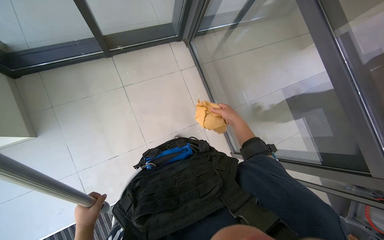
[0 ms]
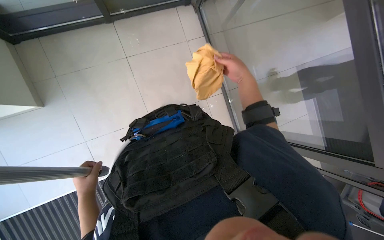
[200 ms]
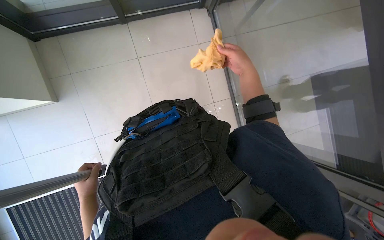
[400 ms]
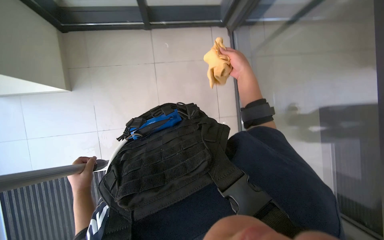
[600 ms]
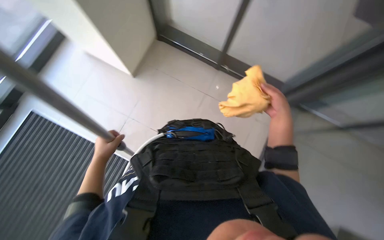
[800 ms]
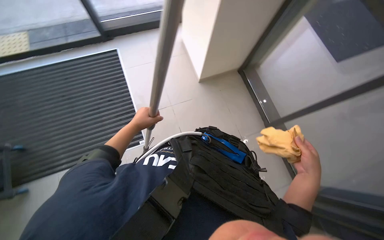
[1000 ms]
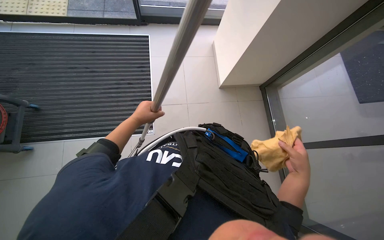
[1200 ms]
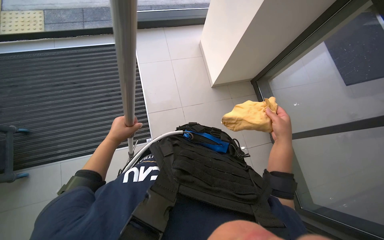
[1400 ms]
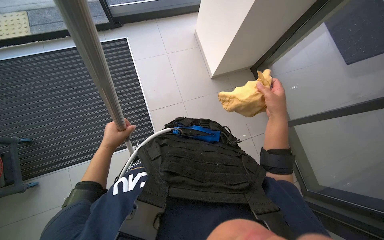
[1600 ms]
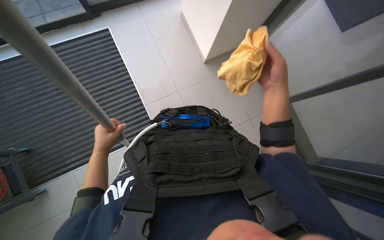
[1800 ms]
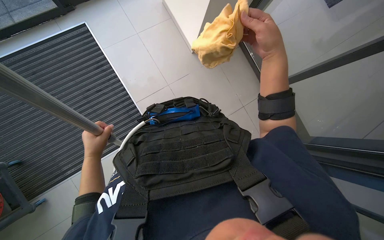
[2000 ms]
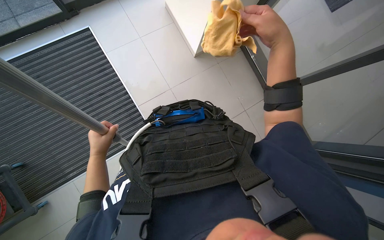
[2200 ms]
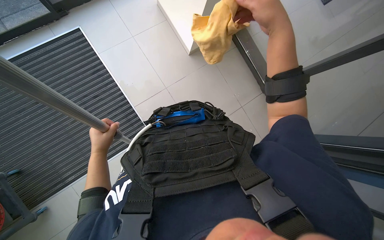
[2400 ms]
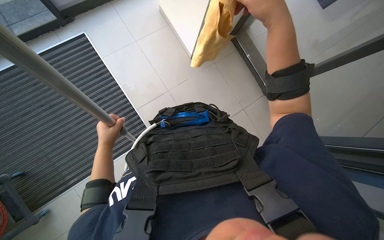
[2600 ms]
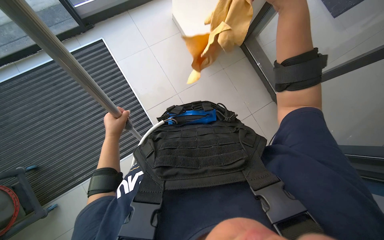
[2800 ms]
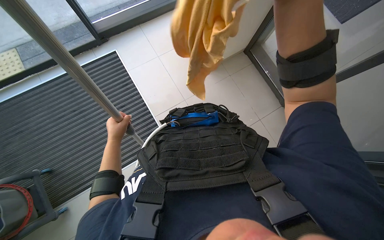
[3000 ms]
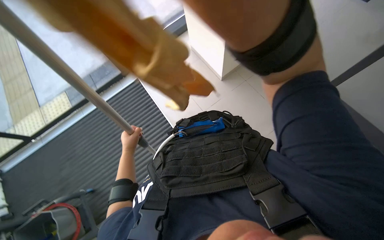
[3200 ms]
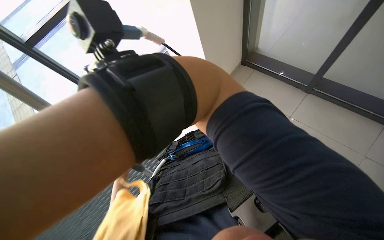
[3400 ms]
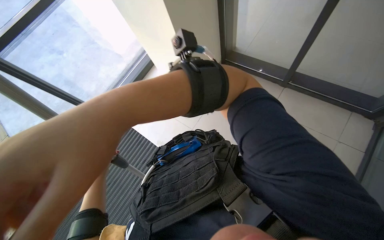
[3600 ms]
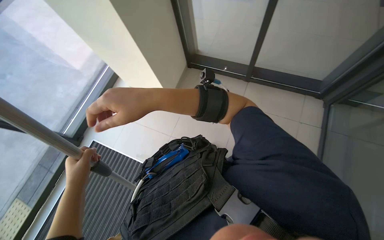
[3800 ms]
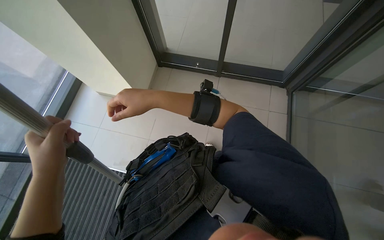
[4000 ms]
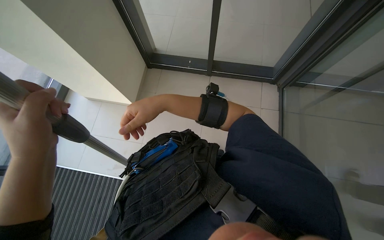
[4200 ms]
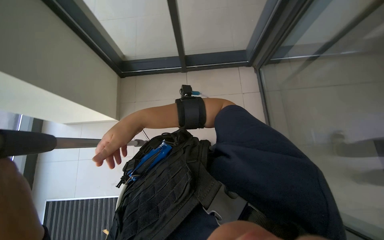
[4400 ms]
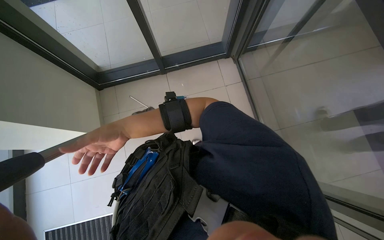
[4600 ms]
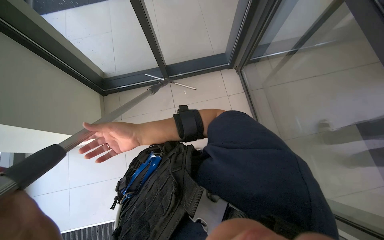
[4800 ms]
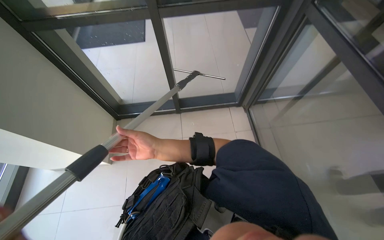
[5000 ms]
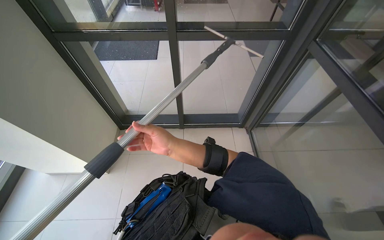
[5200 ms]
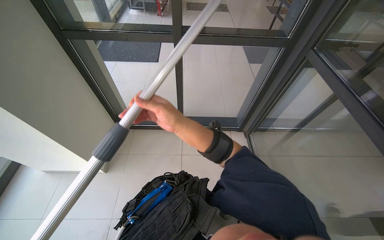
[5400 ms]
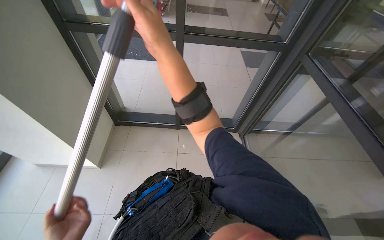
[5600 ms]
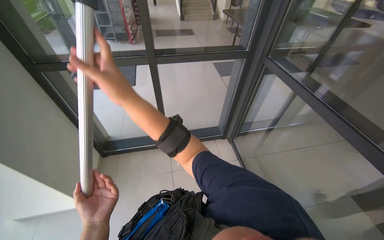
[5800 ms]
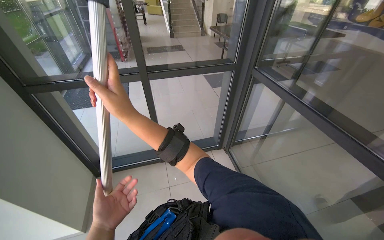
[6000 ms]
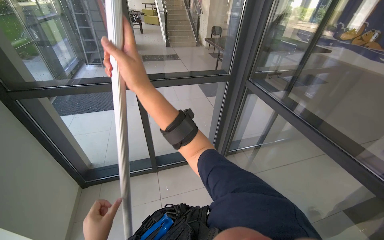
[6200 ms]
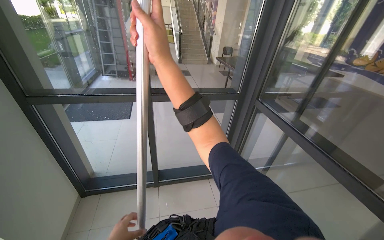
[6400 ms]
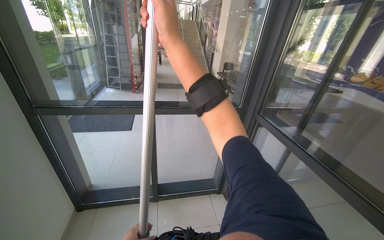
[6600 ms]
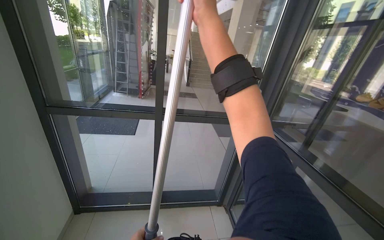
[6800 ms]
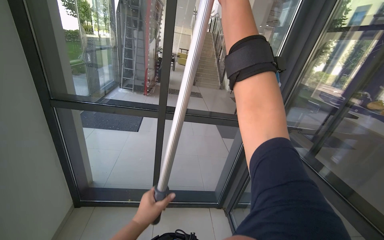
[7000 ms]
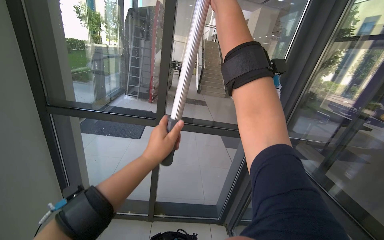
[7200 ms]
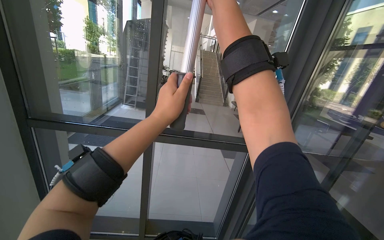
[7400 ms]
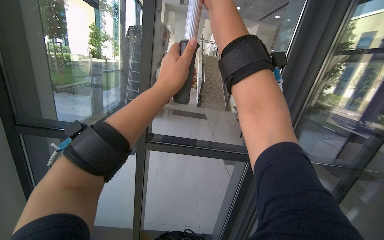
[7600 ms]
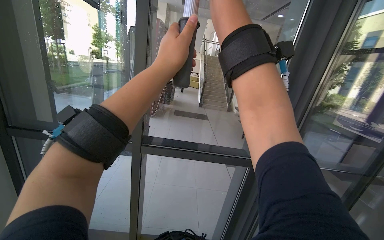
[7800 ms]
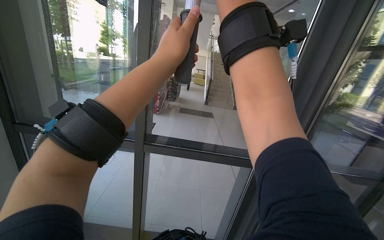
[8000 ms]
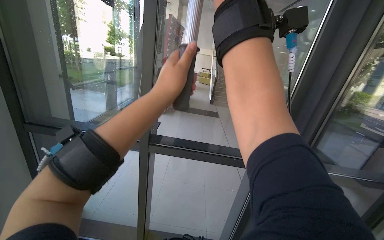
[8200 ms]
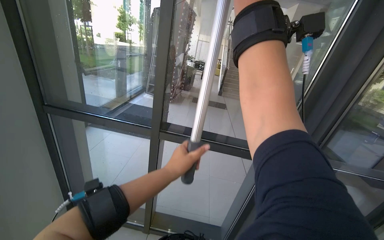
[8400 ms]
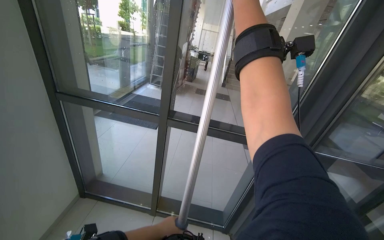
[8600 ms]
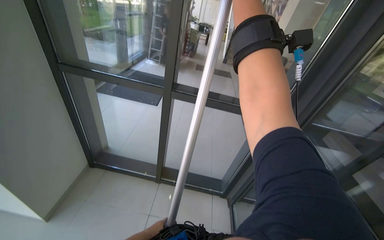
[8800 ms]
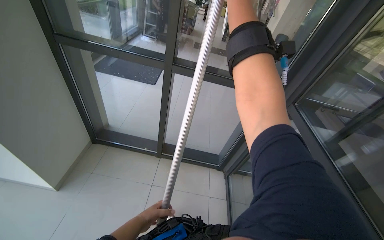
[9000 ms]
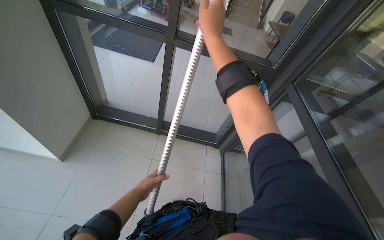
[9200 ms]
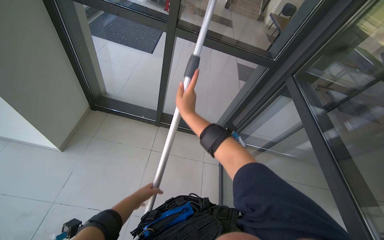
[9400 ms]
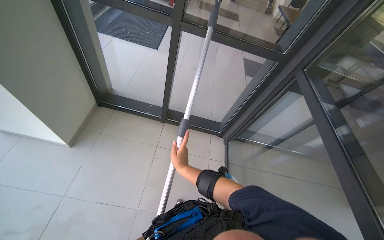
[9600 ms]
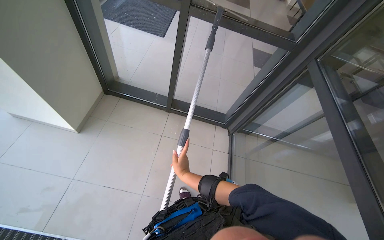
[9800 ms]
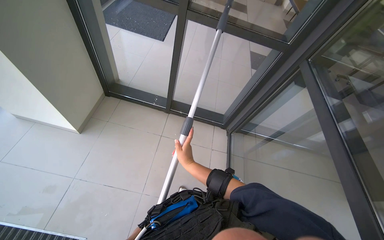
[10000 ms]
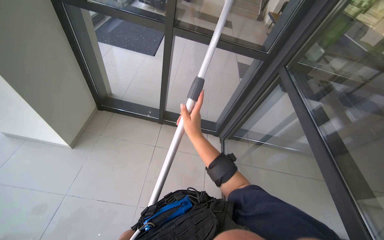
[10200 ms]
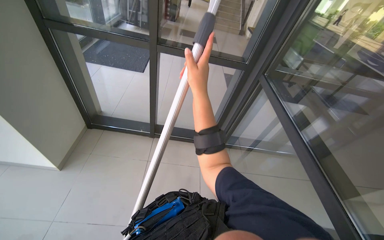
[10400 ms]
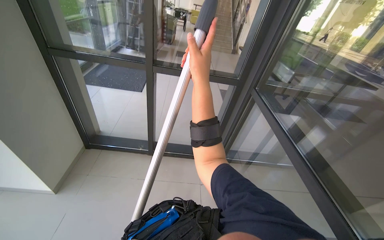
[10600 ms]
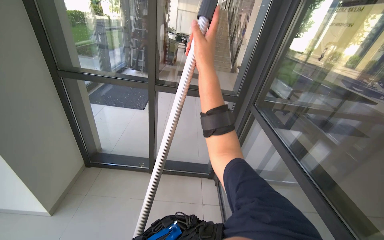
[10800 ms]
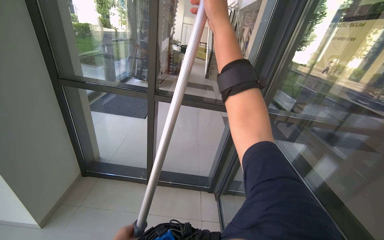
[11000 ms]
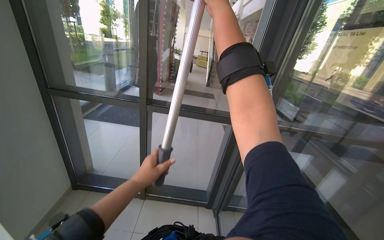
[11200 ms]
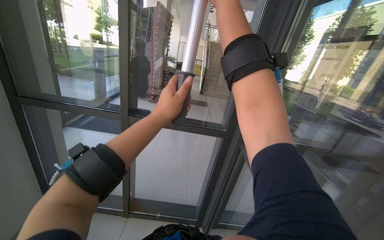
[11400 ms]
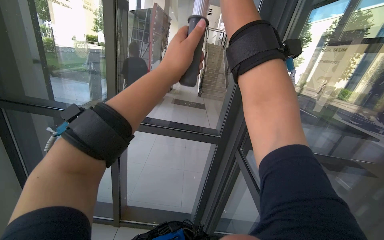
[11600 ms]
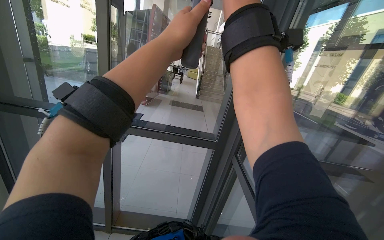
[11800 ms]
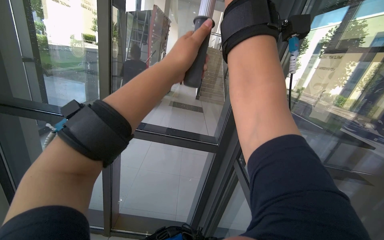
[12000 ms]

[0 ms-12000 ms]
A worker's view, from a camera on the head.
Job: cleaning windows.
The whole recording: Cleaning glass. The worker cleans the glass using a long-handled squeegee and cloth.
0 ms to 1600 ms: The head rotates some 75 degrees to the left.
3000 ms to 4400 ms: The wearer's head swings some 50 degrees to the right. The view tilts approximately 15 degrees upward.
4400 ms to 6000 ms: The view tilts about 35 degrees upward.
6000 ms to 7600 ms: The view tips upward by about 25 degrees.
7600 ms to 9000 ms: The view tilts about 25 degrees downward. The left hand shifts approximately 70 cm down the picture.
10400 ms to 12000 ms: The view tips upward by about 25 degrees.

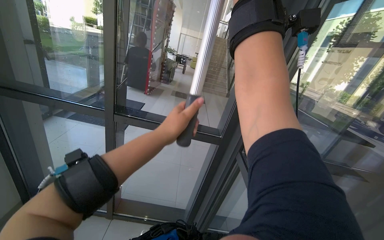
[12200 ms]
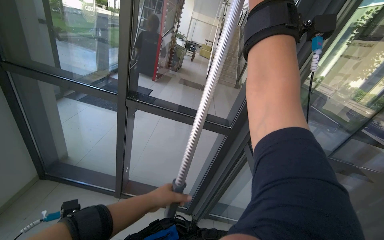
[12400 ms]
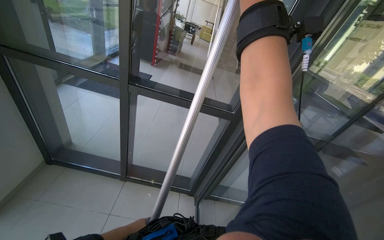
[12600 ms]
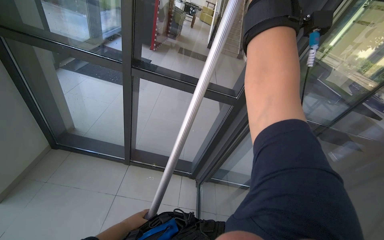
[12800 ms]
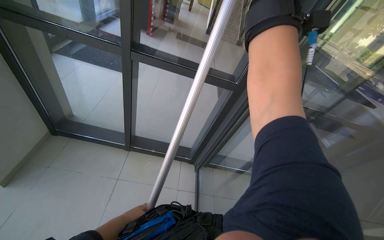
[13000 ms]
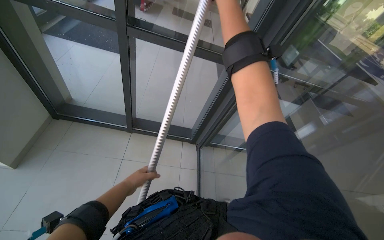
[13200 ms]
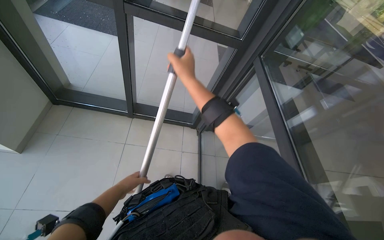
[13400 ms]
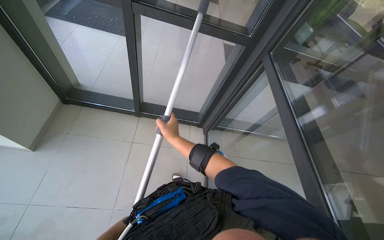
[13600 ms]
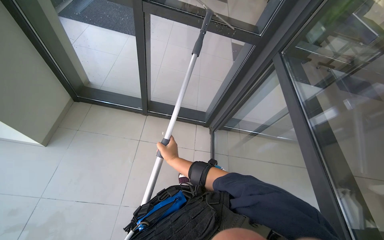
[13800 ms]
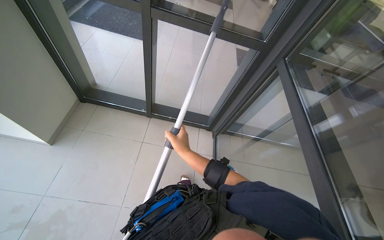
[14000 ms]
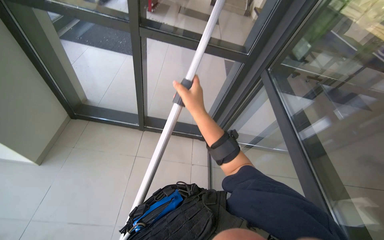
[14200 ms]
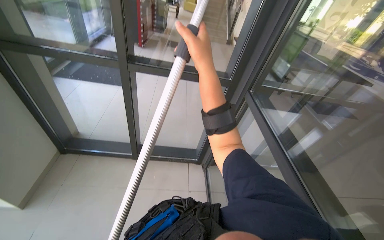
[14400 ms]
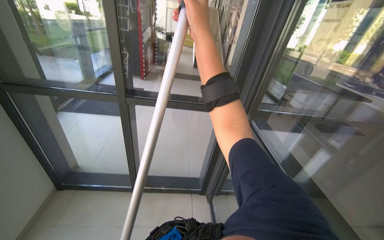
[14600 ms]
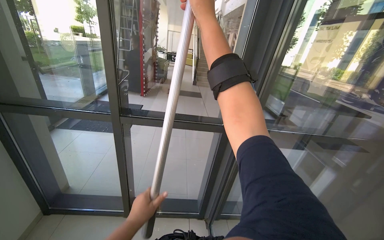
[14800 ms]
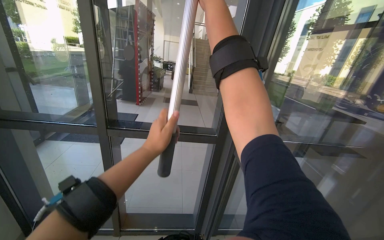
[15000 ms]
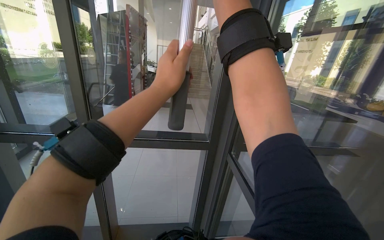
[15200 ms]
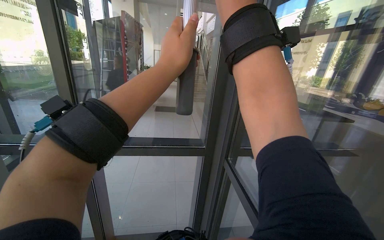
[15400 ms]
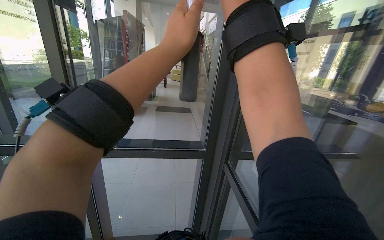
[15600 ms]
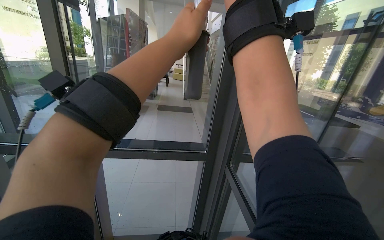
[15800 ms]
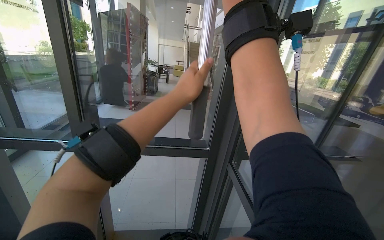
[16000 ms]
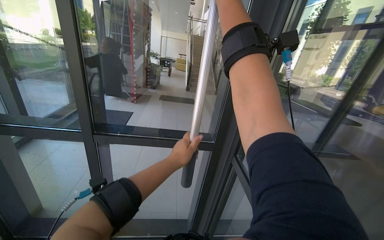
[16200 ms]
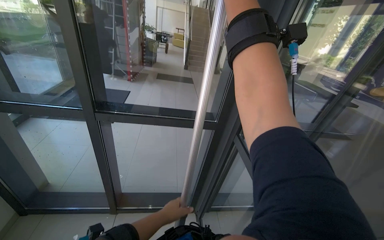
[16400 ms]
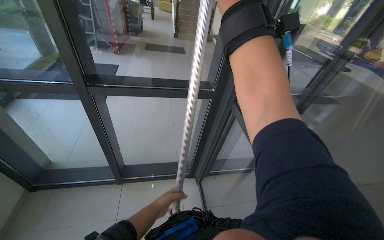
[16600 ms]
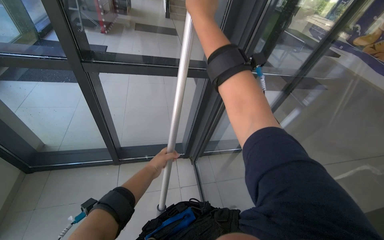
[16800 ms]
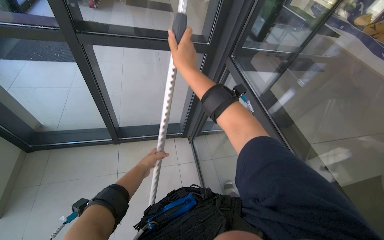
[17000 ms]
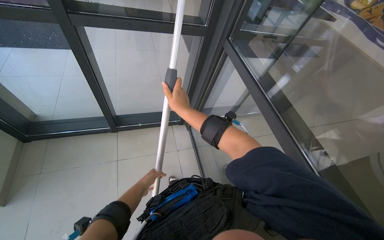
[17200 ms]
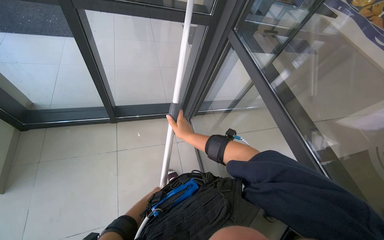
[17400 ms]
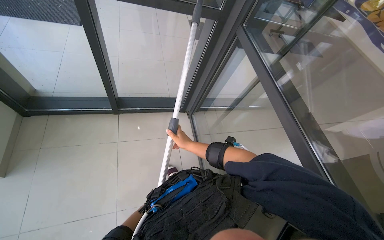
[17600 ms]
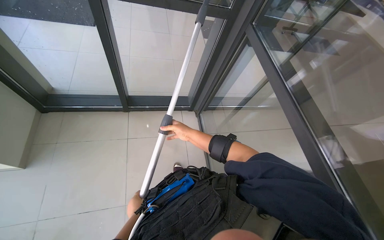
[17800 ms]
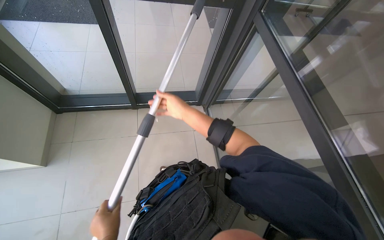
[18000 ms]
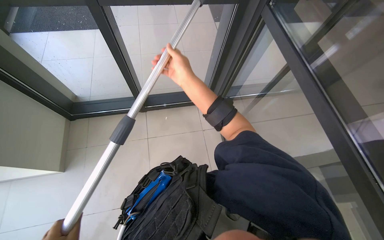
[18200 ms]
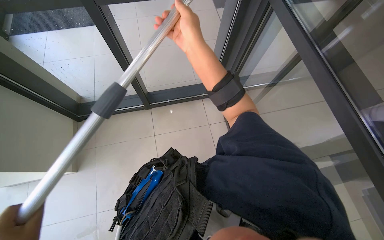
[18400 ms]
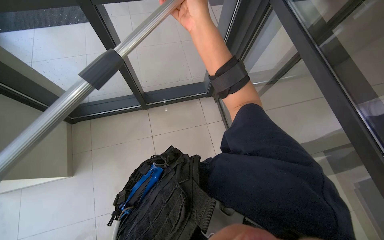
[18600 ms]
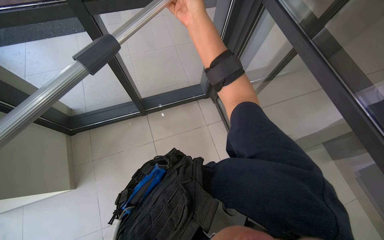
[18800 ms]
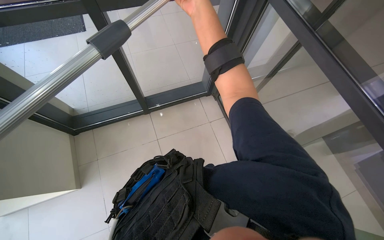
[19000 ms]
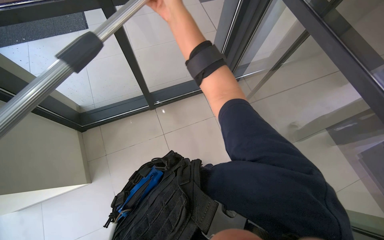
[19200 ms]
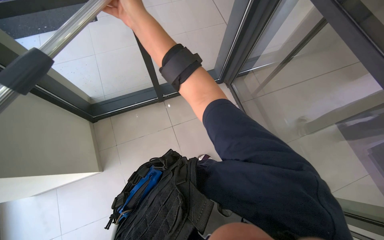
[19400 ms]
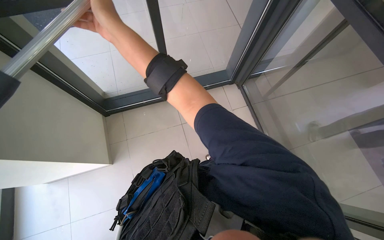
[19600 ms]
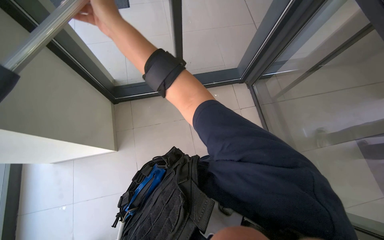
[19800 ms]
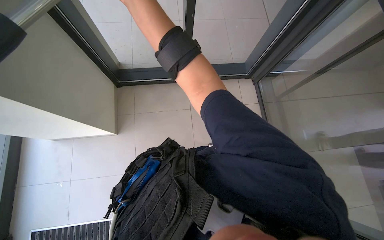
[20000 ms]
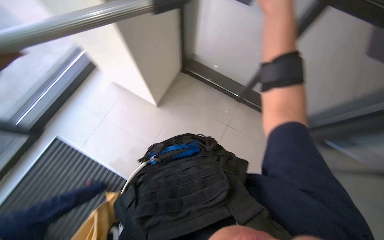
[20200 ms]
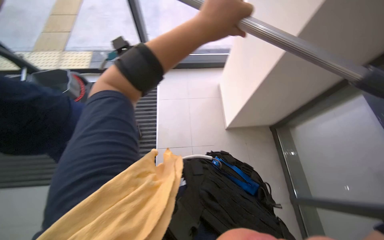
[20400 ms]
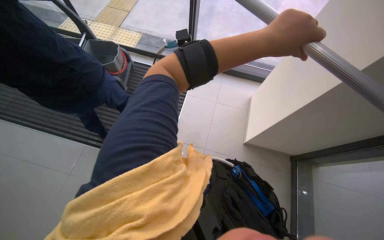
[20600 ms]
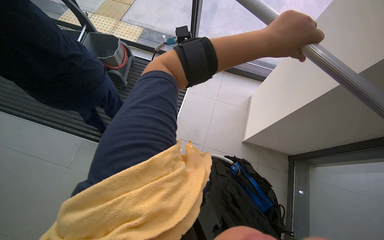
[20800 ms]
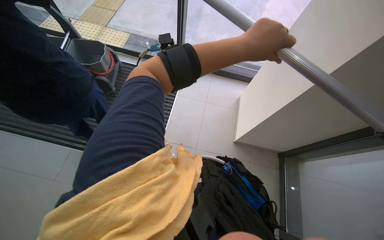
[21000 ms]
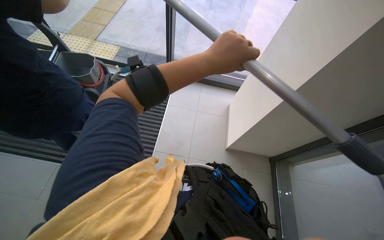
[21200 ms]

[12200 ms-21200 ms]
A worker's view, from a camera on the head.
Job: cleaning windows.
The whole recording: Cleaning glass. The worker cleans the glass using a long-handled squeegee and cloth.
12200 ms to 13800 ms: The wearer looks roughly 30 degrees further downward.
13800 ms to 15200 ms: The view tilts approximately 35 degrees upward.
15200 ms to 16600 ms: The view tips downward by roughly 20 degrees. The left hand moves down the picture, some 50 cm.
16600 ms to 18200 ms: The wearer looks some 20 degrees further downward.
18200 ms to 19800 ms: The right hand is displaced to the left and nearer to the camera by approximately 25 cm.
19800 ms to 21200 ms: The wearer's head swings about 110 degrees to the left. The view tilts some 10 degrees upward.
